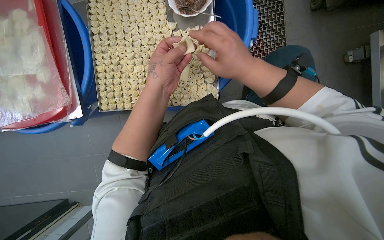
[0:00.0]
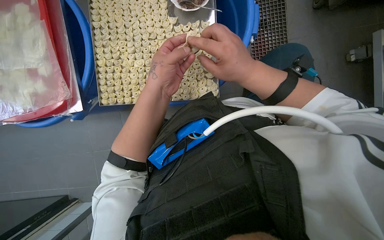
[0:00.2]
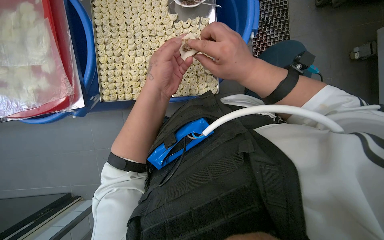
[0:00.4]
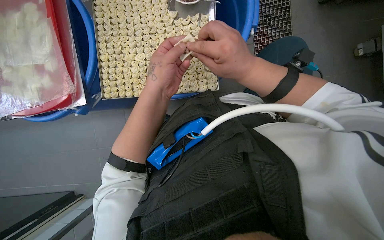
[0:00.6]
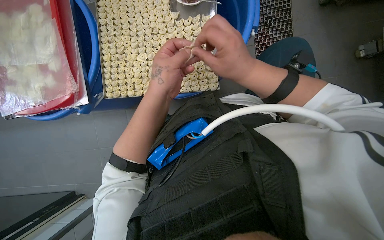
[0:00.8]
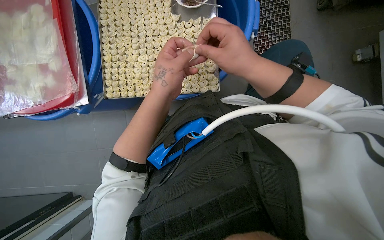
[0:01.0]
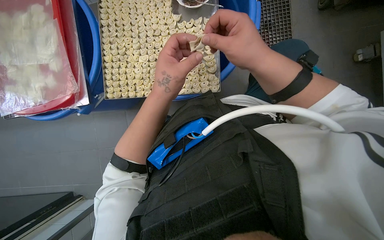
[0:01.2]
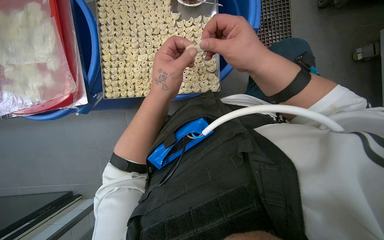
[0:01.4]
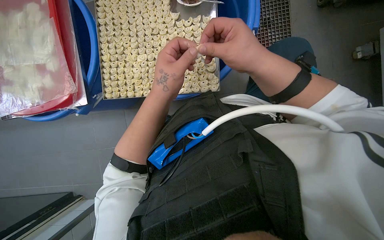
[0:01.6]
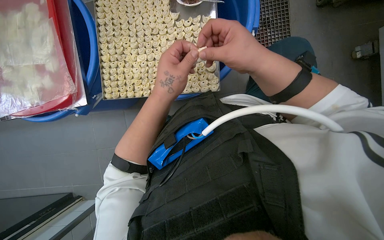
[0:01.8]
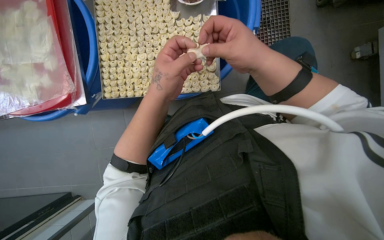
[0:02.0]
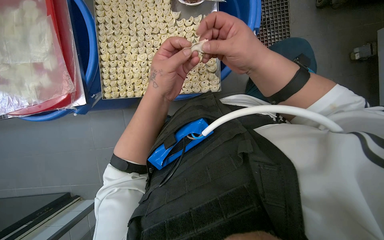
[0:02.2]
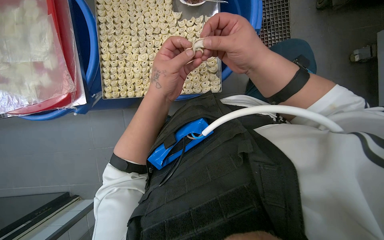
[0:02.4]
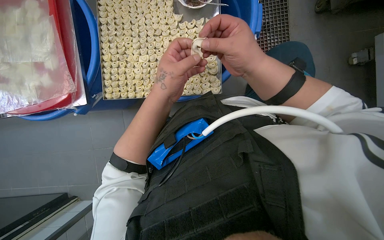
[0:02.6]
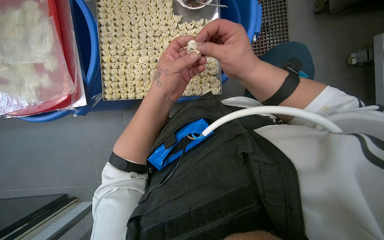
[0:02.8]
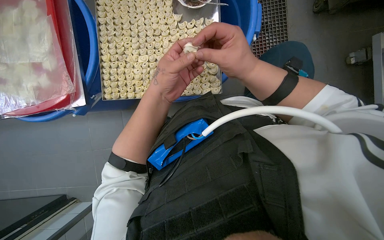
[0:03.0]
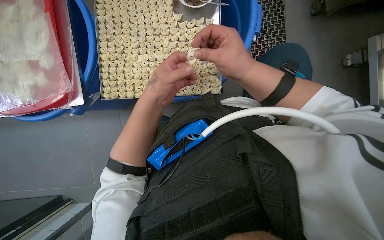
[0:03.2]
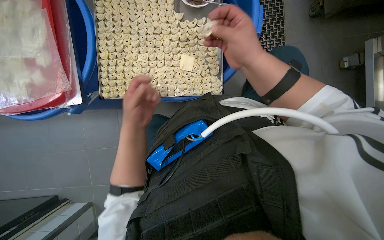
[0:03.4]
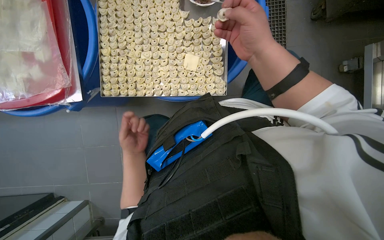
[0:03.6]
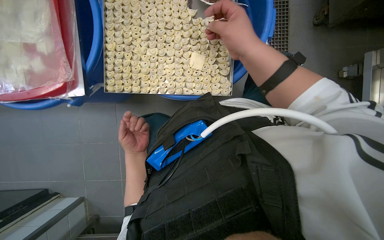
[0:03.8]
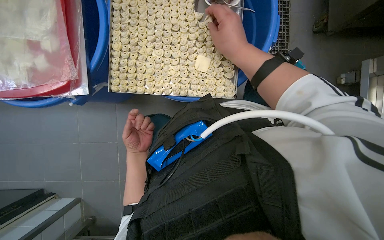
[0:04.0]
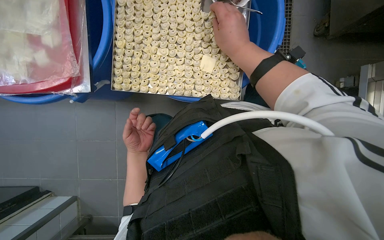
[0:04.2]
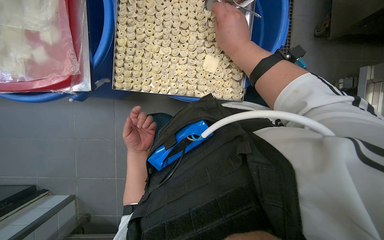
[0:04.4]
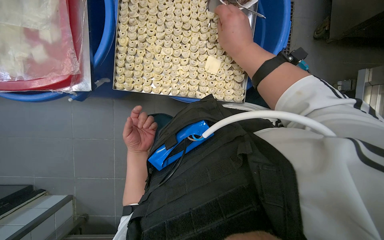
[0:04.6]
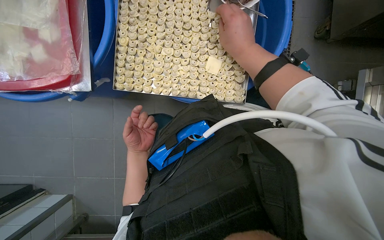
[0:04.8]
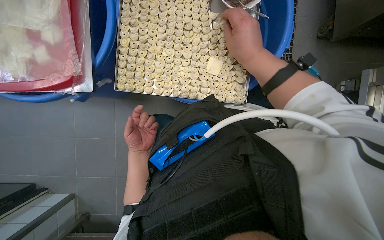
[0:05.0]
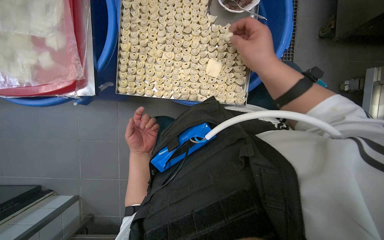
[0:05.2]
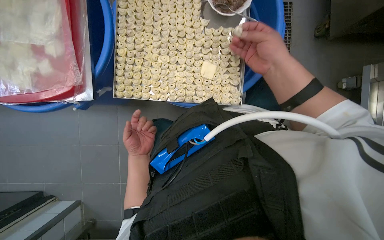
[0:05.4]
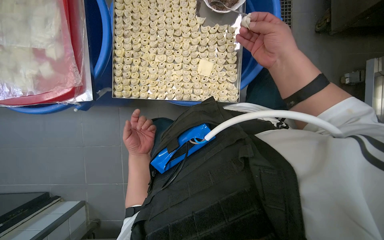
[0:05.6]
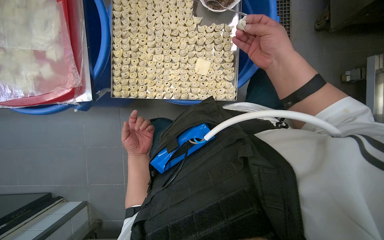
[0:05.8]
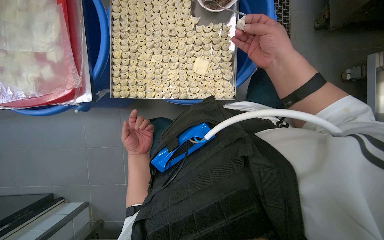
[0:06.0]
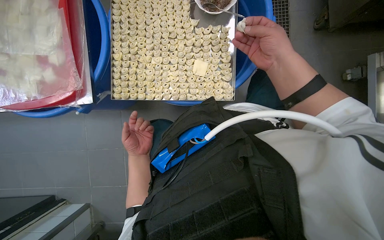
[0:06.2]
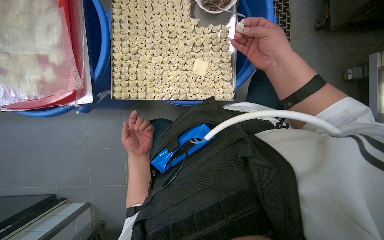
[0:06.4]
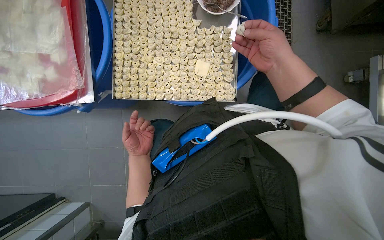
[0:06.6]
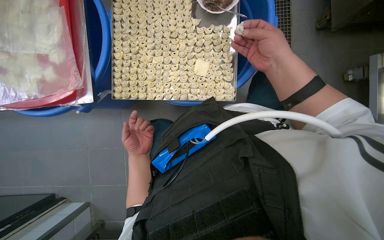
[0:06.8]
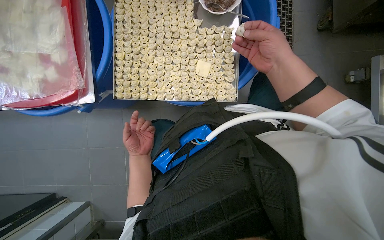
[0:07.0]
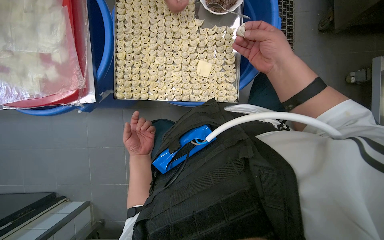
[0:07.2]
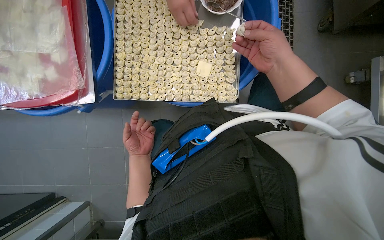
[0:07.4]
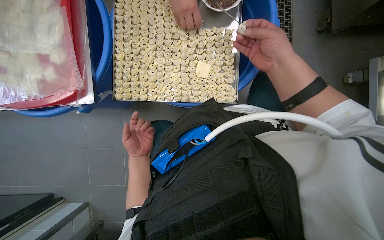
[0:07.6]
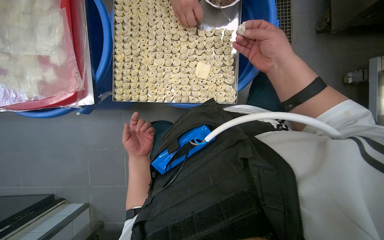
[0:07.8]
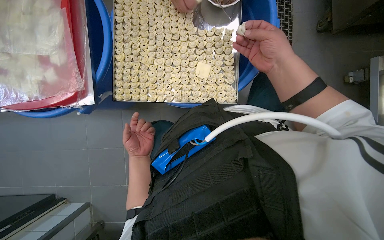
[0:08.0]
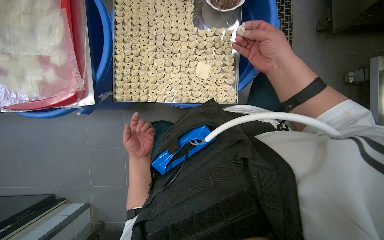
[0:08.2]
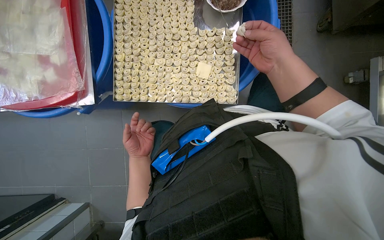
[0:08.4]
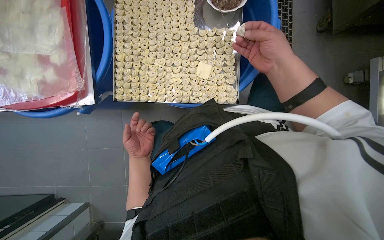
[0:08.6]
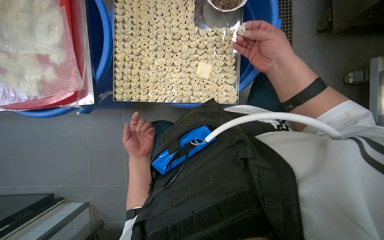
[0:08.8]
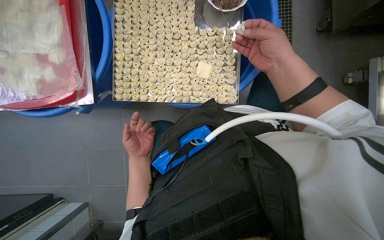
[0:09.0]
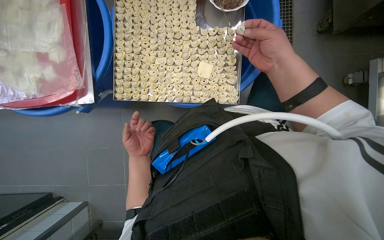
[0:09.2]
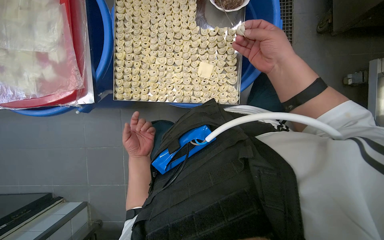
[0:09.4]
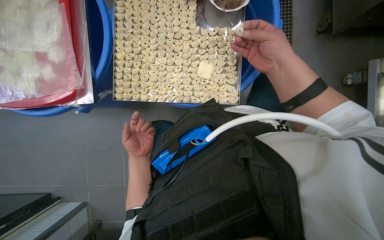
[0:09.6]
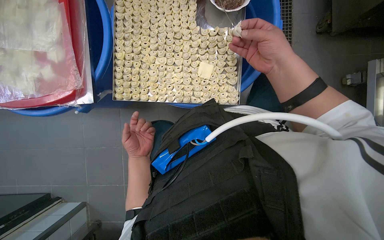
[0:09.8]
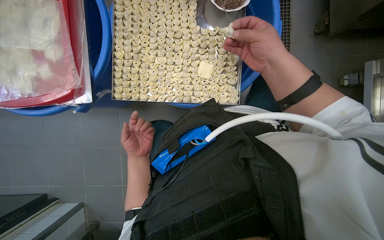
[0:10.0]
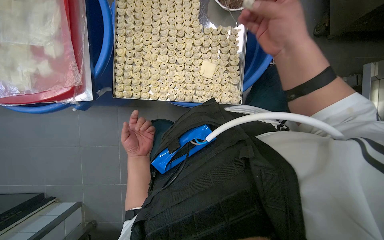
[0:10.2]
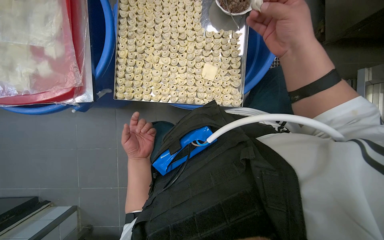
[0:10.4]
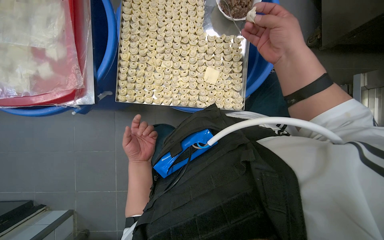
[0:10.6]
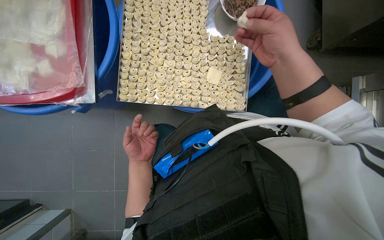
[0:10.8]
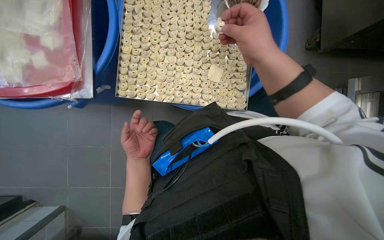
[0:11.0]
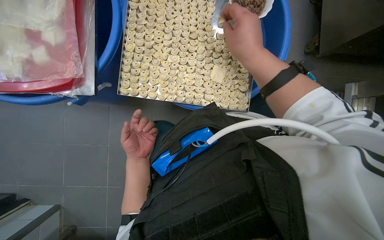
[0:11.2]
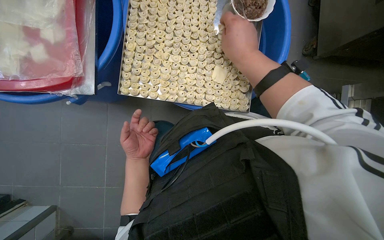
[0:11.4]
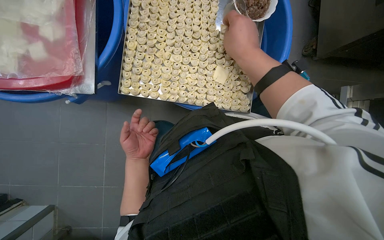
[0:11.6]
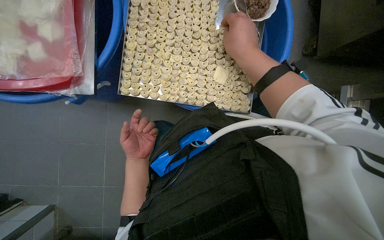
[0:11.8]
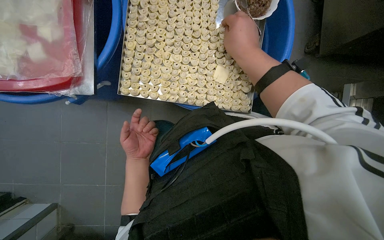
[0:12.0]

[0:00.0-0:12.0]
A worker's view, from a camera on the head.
Job: preparing food.
The whole recording: Making dumplings with meat filling. The worker picks up dough, fills it with meat, folds it, and places the finished dumpling on a tray.
0:01.6 to 0:03.0: The hands work in one place, with small movements.
0:03.0 to 0:04.4: The right hand travels up the picture by roughly 10 cm, while the left hand goes roughly 30 cm farther from the camera, down the picture and to the left.
0:04.4 to 0:06.0: The right hand is displaced to the right by some 10 cm.
0:06.0 to 0:09.0: Neither hand changes place.
0:09.0 to 0:10.4: The hands make small movements and keep their place.
0:10.4 to 0:12.0: The right hand heads to the left, covering approximately 10 cm.

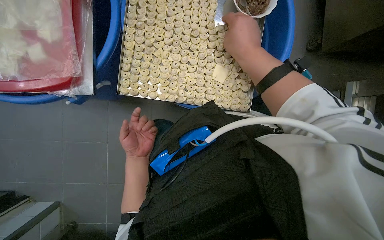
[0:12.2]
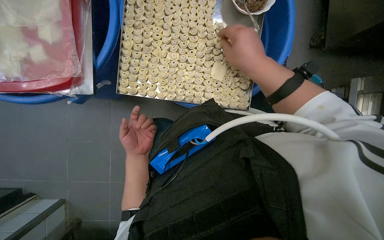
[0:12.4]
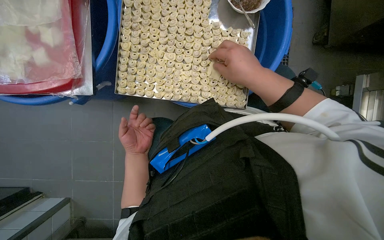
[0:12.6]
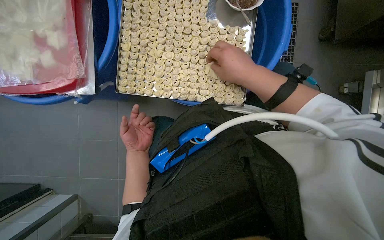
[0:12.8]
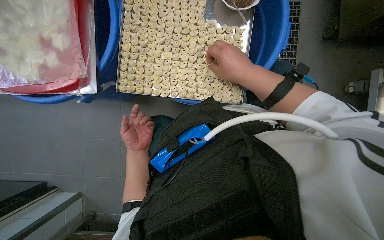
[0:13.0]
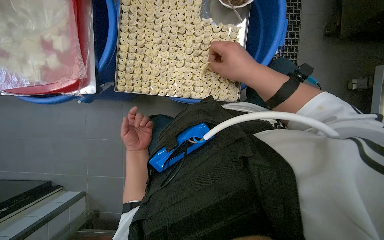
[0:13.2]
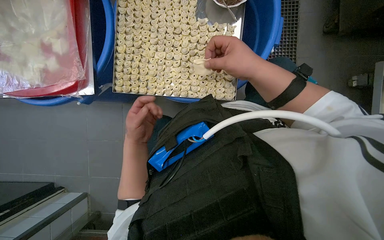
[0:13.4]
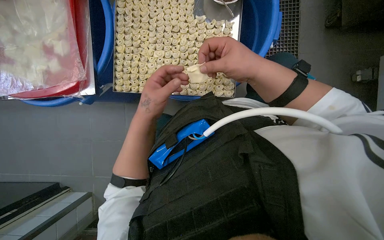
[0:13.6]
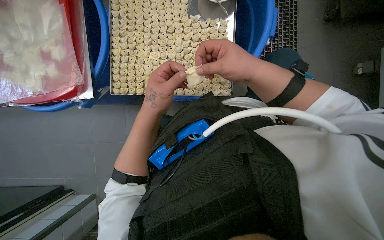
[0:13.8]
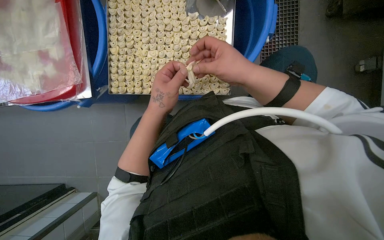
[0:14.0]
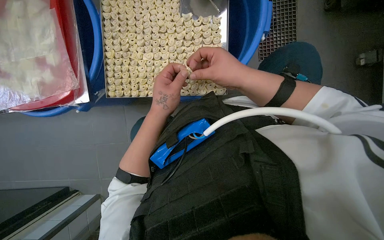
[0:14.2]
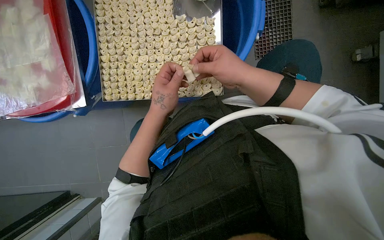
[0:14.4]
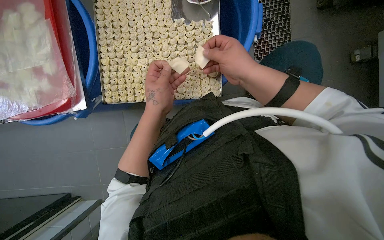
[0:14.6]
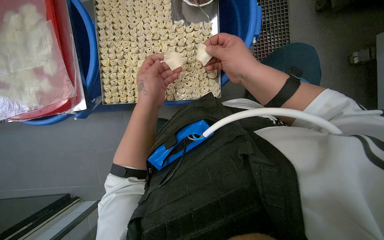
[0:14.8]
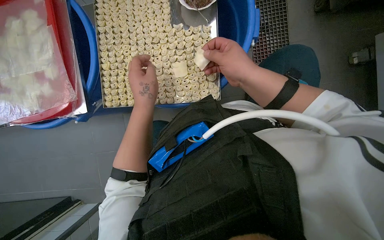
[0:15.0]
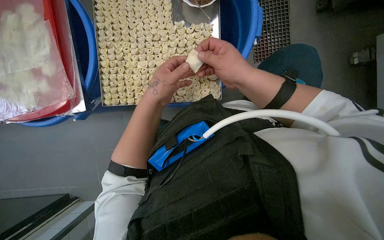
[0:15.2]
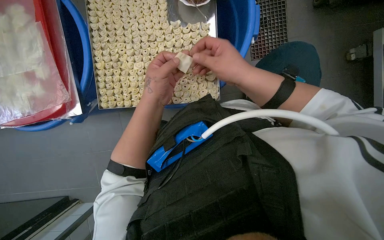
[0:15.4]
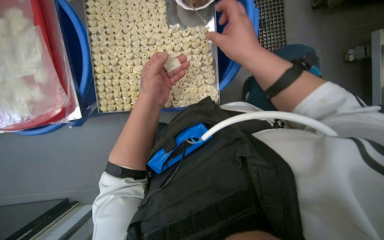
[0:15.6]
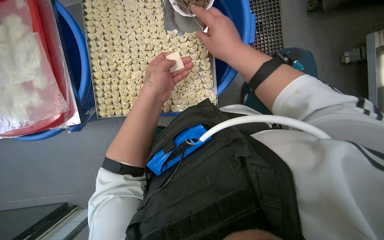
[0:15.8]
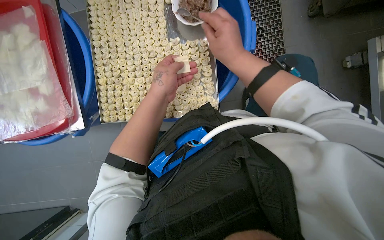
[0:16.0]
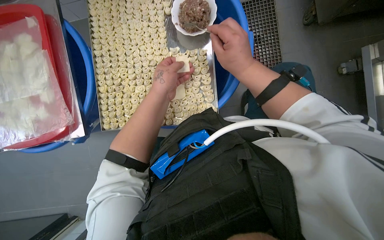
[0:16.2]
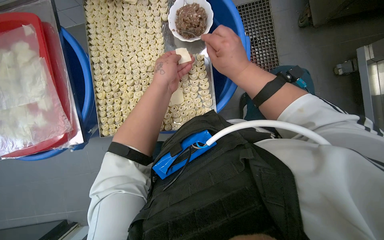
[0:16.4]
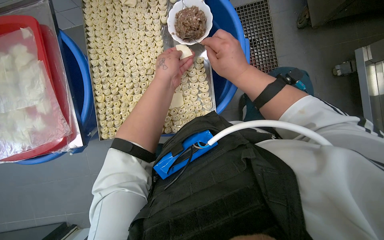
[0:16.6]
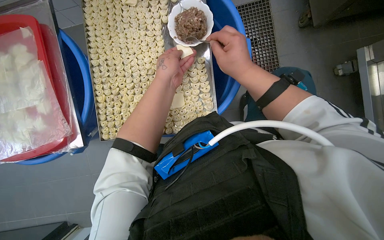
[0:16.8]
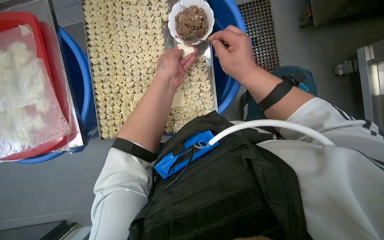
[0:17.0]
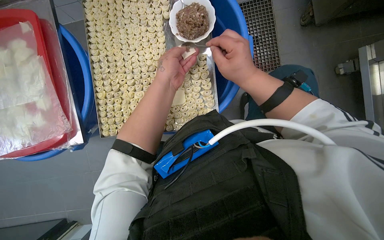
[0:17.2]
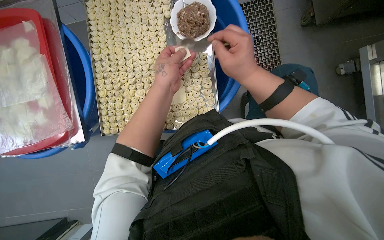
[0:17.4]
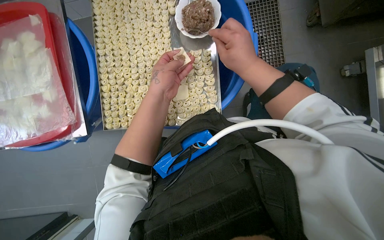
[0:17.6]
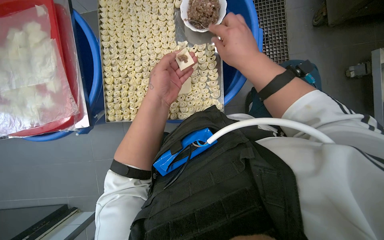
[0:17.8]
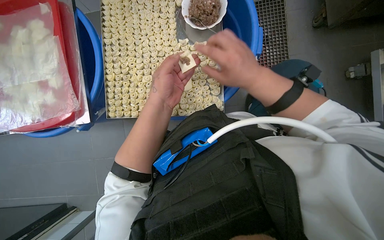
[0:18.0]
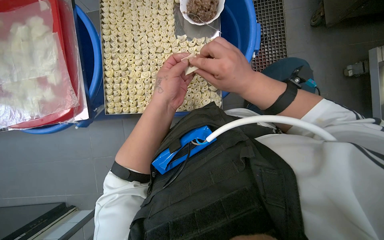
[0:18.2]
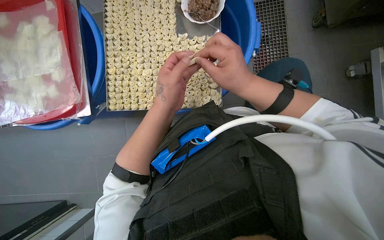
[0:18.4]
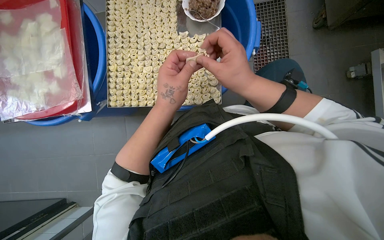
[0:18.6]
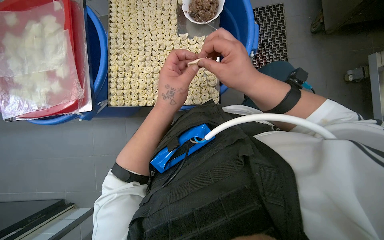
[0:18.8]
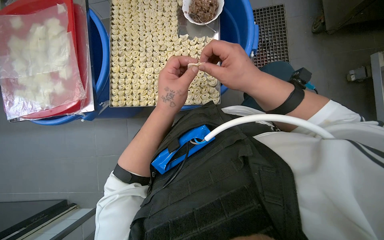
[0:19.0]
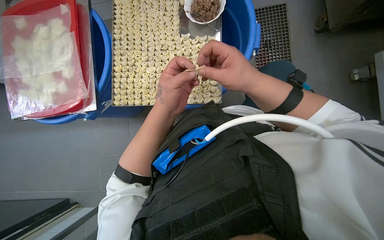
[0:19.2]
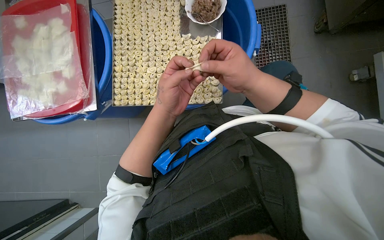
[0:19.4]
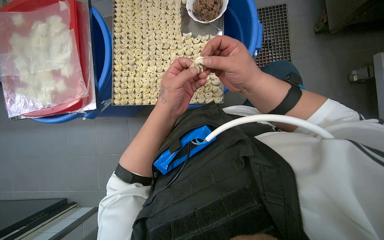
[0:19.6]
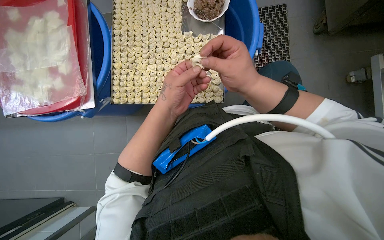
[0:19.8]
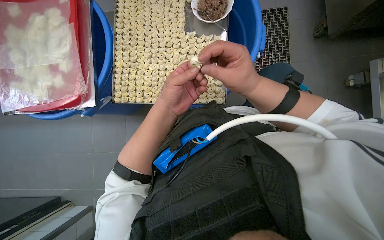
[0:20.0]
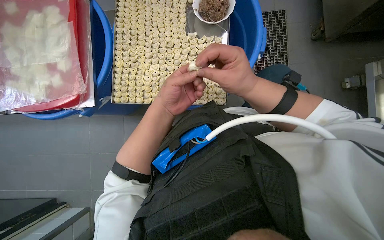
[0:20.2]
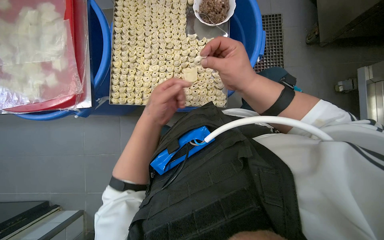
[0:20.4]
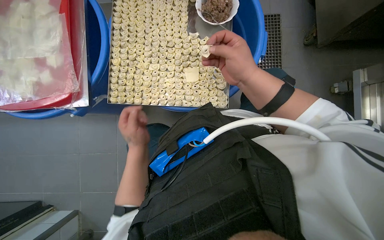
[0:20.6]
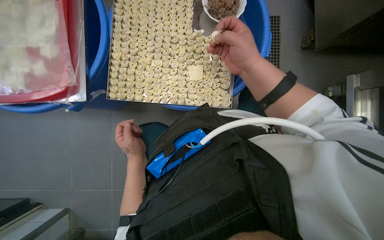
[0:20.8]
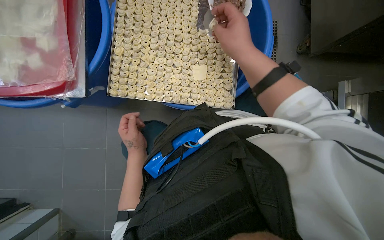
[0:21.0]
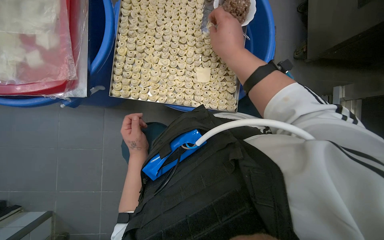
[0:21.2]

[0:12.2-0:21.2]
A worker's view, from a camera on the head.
Job: preparing food.
The whole recording: Making dumplings with meat filling. The worker picks up dough, fills it with meat, folds it, and places the finished dumpling on a tray.
0:12.2 to 0:13.8: The left hand shifts approximately 25 cm nearer to the camera, to the right and up the picture.
0:13.8 to 0:15.2: The hands stay close to where they were, moving slightly.
0:15.2 to 0:16.6: The left hand goes some 15 cm up the picture.
0:16.6 to 0:18.2: The left hand moves down the picture, roughly 15 cm.
0:18.2 to 0:19.8: The hands stay close to where they were, moving slightly.
0:19.8 to 0:21.2: The right hand is displaced up the picture by roughly 10 cm. The left hand shifts some 25 cm to the left, farther from the camera and down the picture.
